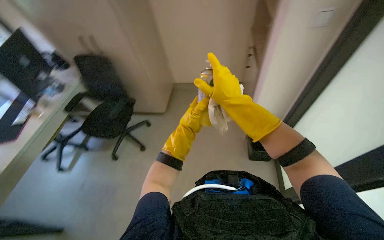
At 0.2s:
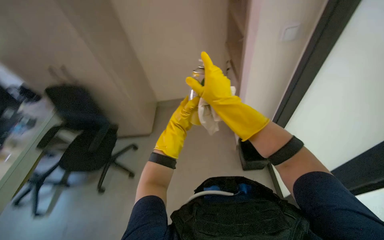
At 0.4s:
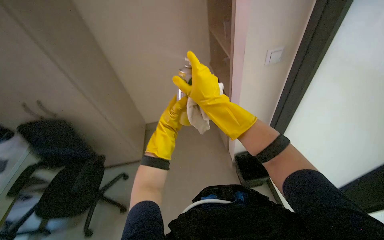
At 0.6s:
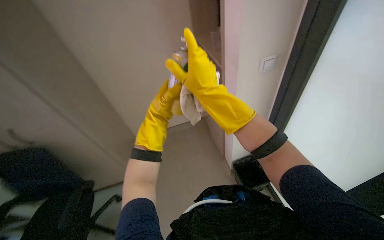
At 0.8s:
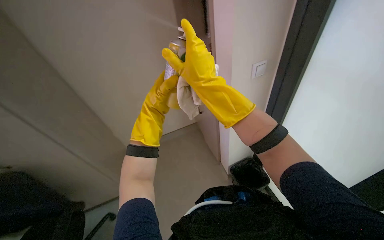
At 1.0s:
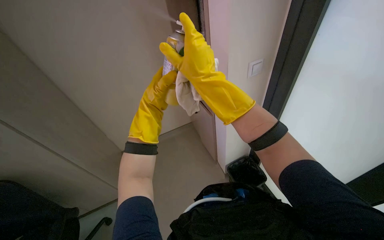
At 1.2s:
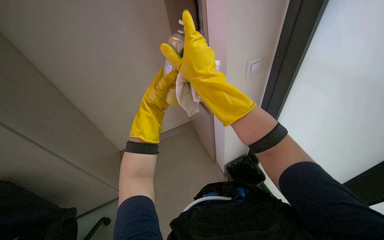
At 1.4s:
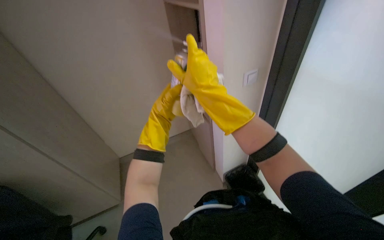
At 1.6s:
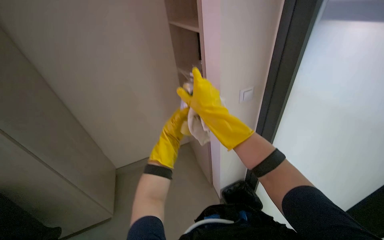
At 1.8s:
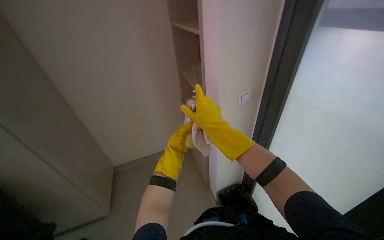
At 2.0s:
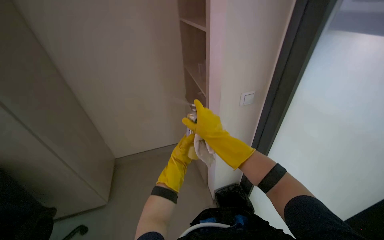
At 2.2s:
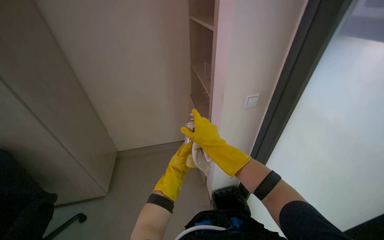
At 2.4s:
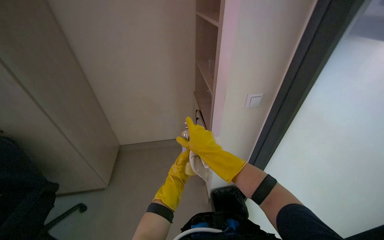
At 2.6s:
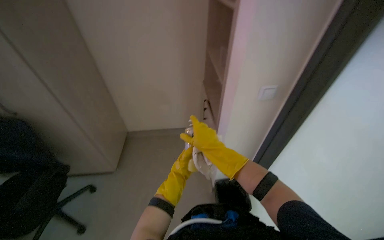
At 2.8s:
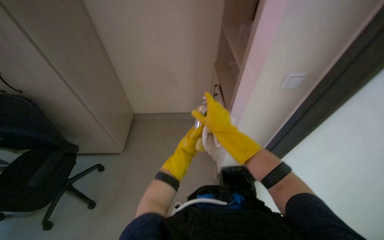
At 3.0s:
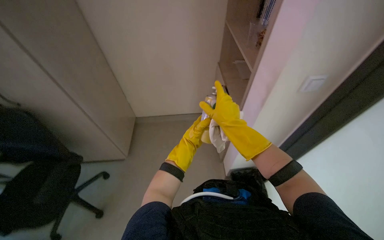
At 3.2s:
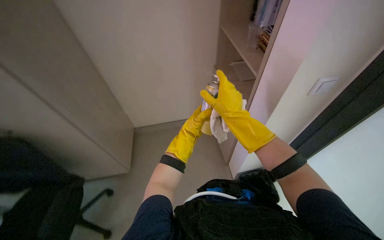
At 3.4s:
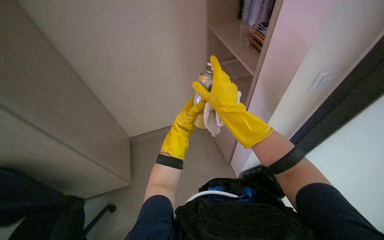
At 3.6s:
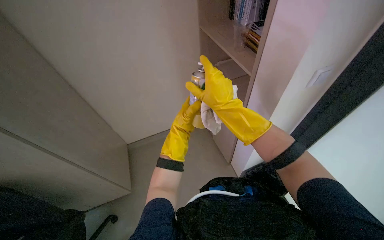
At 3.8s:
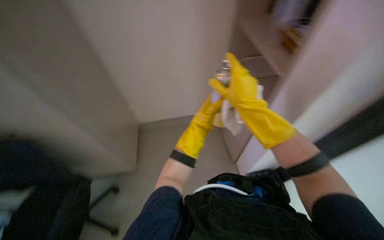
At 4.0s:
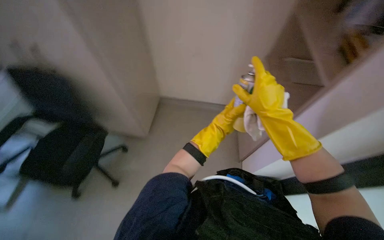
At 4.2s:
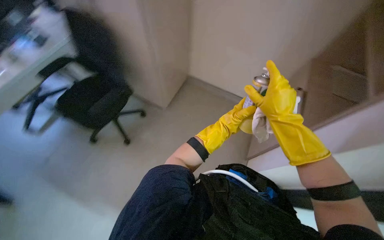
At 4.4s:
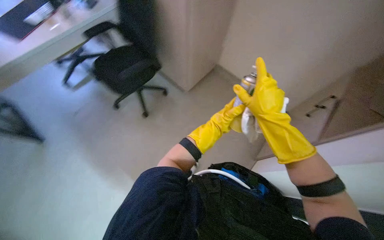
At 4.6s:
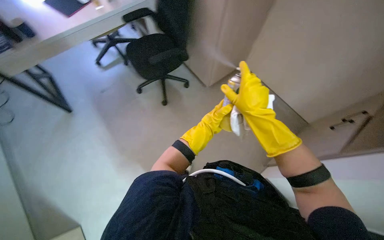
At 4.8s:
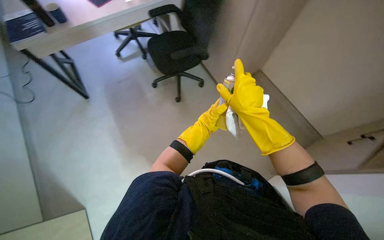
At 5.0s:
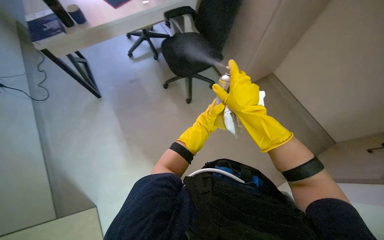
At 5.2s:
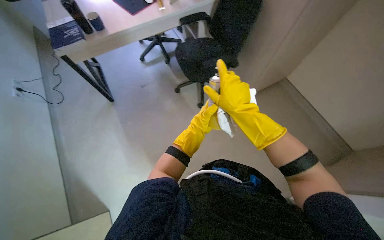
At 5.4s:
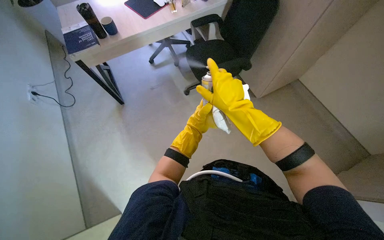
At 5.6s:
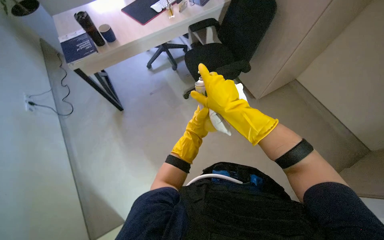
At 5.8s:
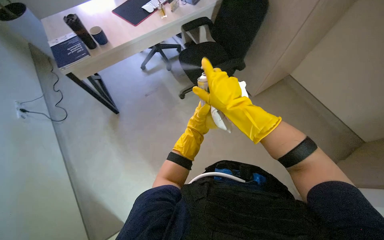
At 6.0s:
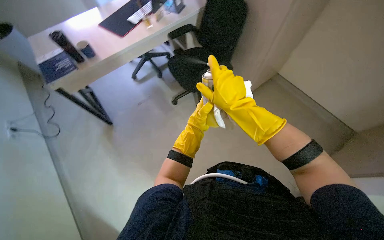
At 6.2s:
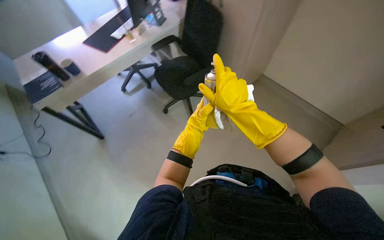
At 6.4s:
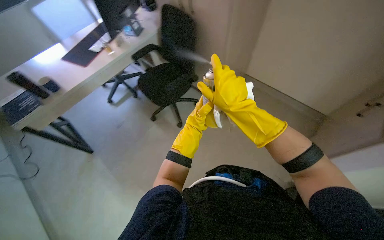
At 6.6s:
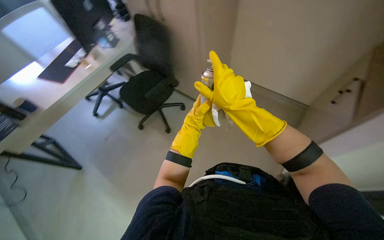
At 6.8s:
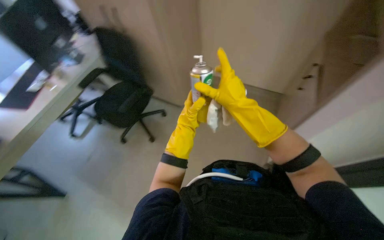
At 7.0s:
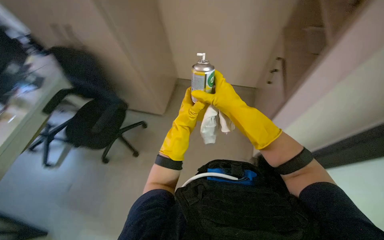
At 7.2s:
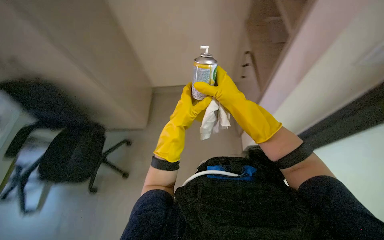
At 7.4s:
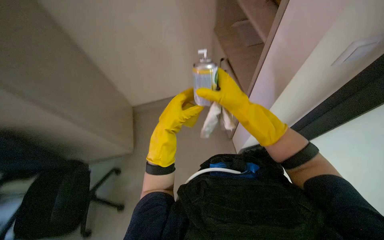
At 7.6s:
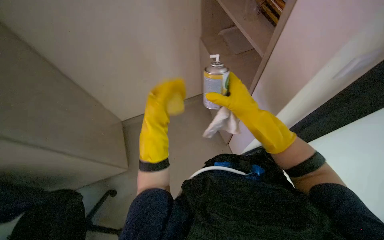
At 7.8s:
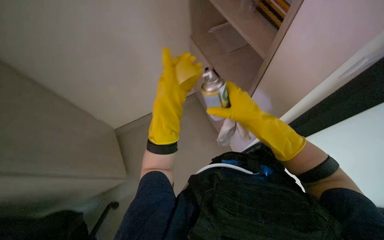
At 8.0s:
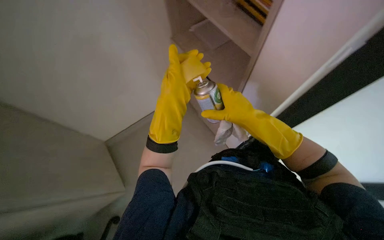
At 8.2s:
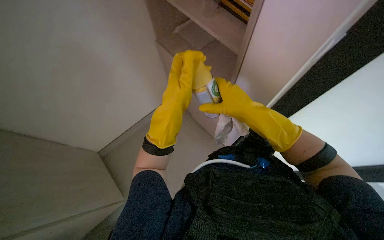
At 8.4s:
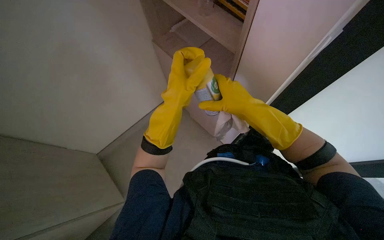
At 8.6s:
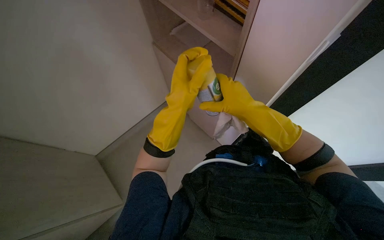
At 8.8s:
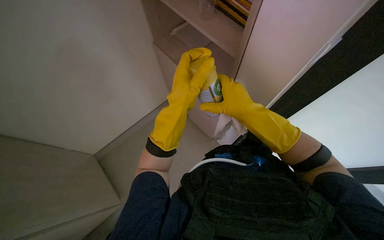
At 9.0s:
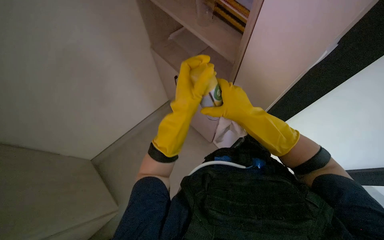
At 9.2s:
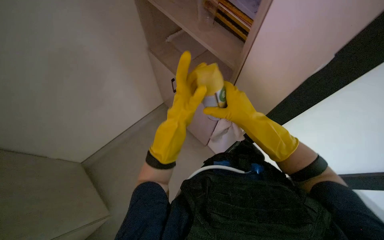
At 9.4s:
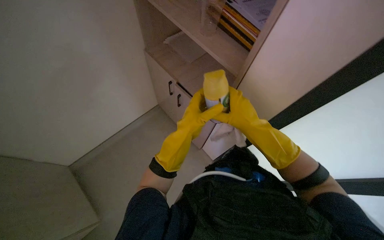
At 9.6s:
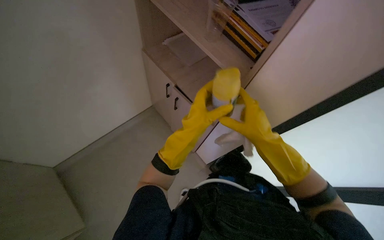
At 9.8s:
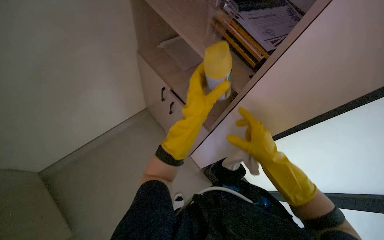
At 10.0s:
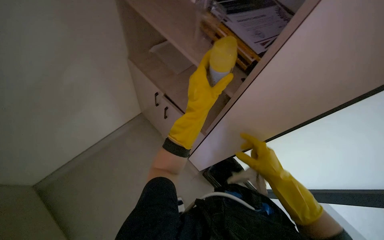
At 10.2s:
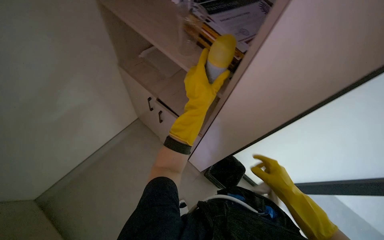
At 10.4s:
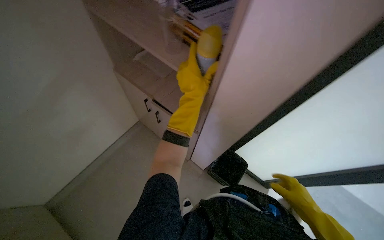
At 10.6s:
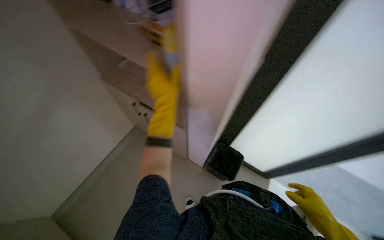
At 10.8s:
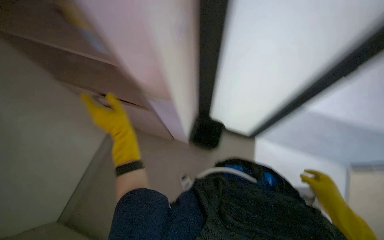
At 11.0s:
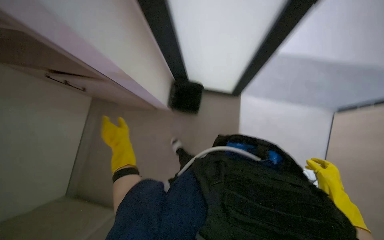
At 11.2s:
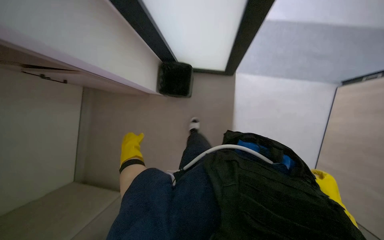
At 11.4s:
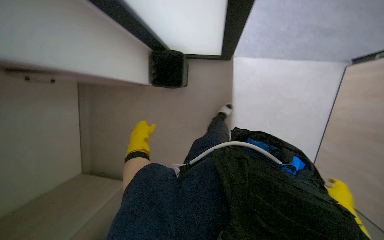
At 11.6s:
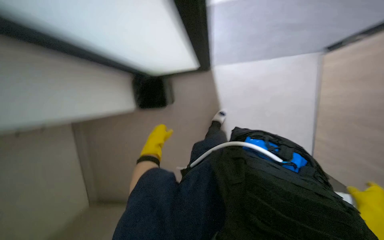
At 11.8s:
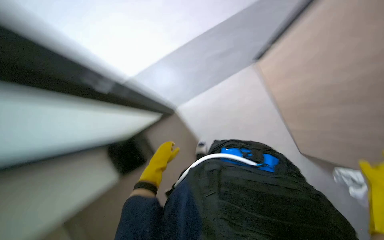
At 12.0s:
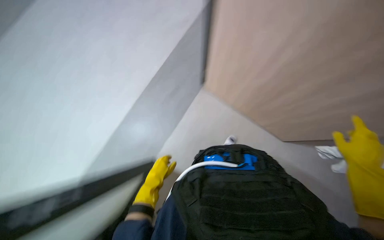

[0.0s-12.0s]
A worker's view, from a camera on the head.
Job: wiping surfaces.
The whole recording: Cleaning office surfaces and preparing tools. The worker wipes various office surfaces including a door, a chair, and a desk, then prepares cleaning solution on a cloth.
0.0s to 1.6s: The head rotates some 25 degrees to the right. The view tips upward by approximately 20 degrees.
1.6s to 3.0s: The wearer looks approximately 15 degrees further downward.
3.0s to 4.4s: The wearer looks about 40 degrees further to the left.
4.4s to 6.0s: The head turns to the left by about 20 degrees.
6.0s to 7.6s: The head rotates some 65 degrees to the right. The view tilts approximately 15 degrees upward.
7.6s to 9.0s: The left hand goes some 15 cm nearer to the camera and to the right.
9.0s to 10.4s: The right hand travels down the picture and to the right by about 30 cm.
10.4s to 12.0s: The head turns to the right by about 50 degrees. The view tilts approximately 15 degrees upward.

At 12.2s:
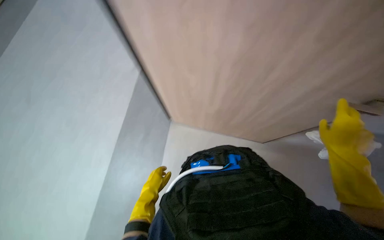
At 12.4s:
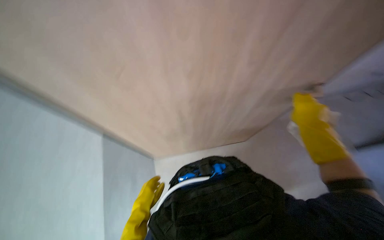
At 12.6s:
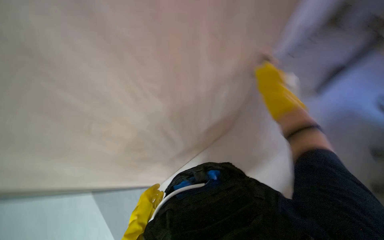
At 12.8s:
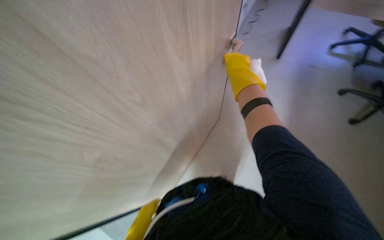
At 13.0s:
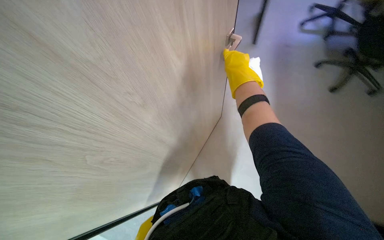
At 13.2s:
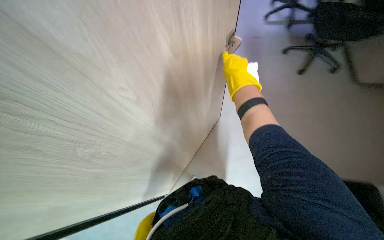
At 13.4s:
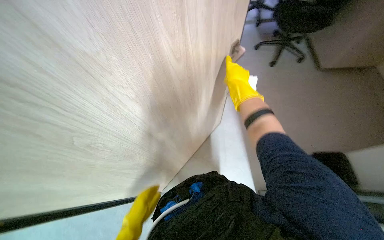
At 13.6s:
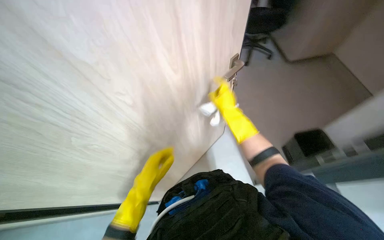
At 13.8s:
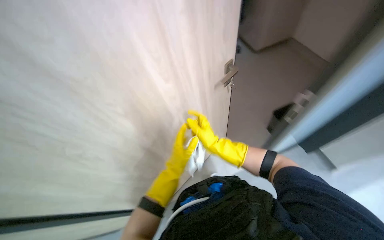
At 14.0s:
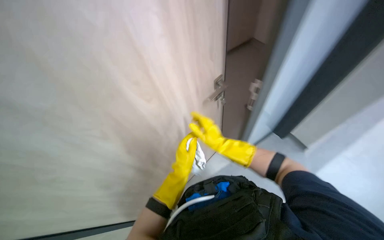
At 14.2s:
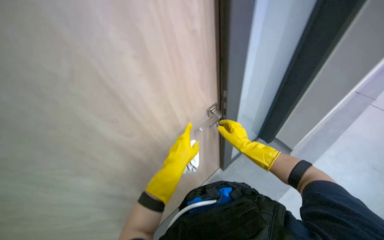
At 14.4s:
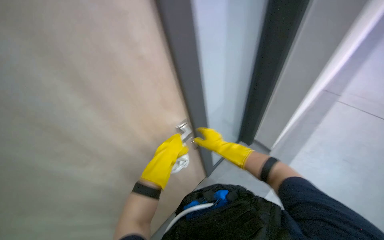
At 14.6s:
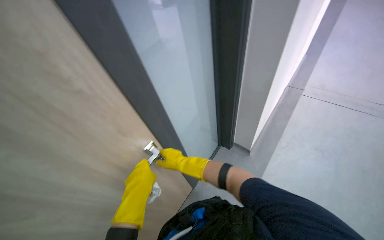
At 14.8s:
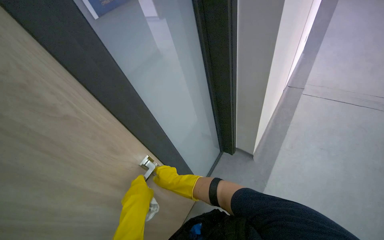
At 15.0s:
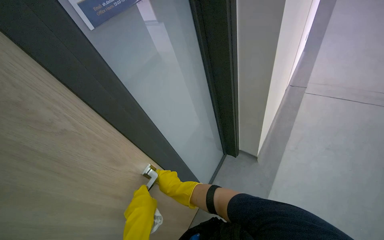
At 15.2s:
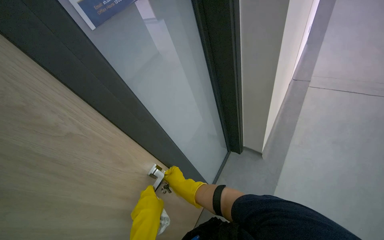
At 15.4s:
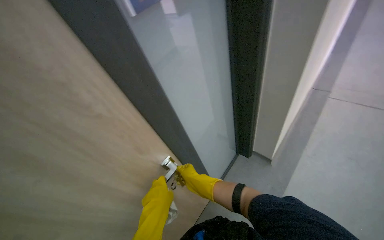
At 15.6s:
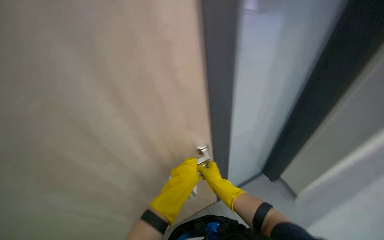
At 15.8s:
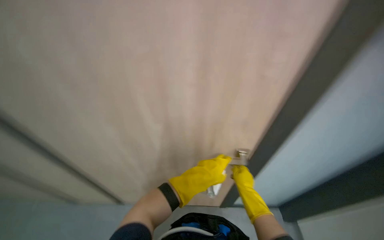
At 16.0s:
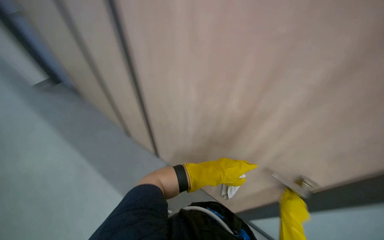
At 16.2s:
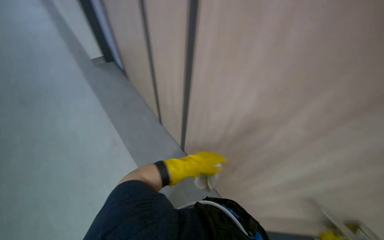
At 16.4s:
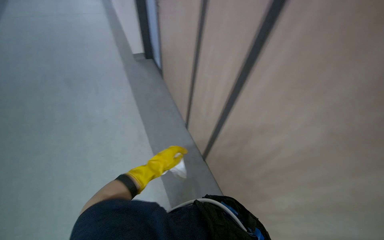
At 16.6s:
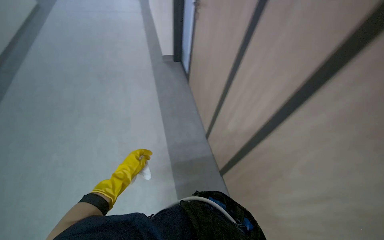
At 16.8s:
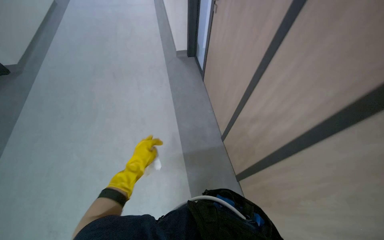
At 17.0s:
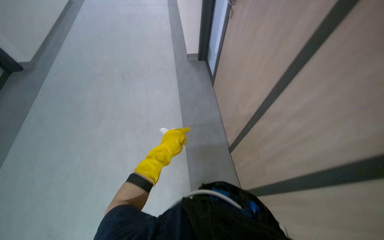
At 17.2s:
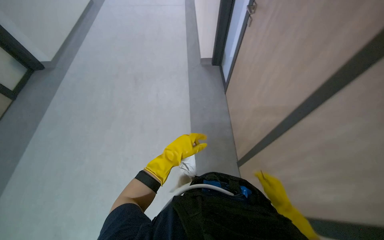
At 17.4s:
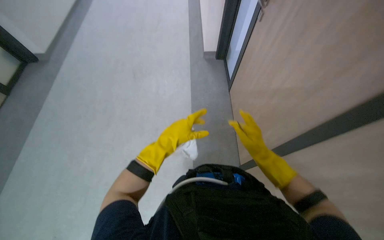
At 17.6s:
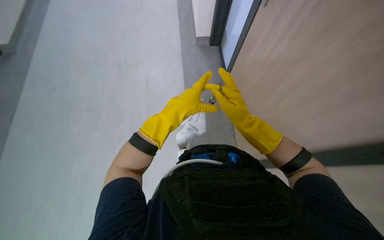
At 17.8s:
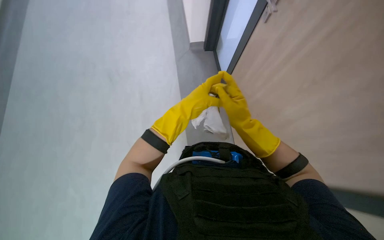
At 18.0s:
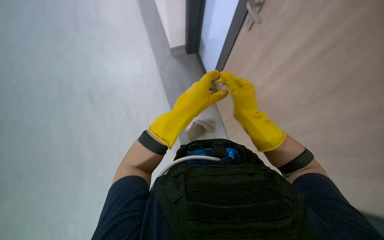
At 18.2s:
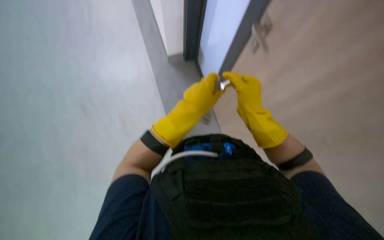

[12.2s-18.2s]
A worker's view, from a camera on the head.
Job: wiping surfaces.
The whole recording: Cleaning office surfaces and preparing tools. The worker wipes various office surfaces including a door, a chair, and a desk, then prepares cleaning solution on a cloth.
12.2s to 13.8s: The wearer's head swings approximately 65 degrees to the right.
13.8s to 15.2s: The right hand travels to the left by about 10 cm.
15.2s to 16.6s: The head turns to the left by roughly 70 degrees.

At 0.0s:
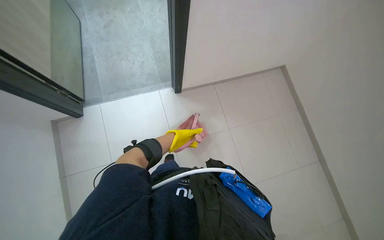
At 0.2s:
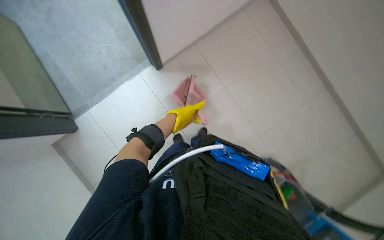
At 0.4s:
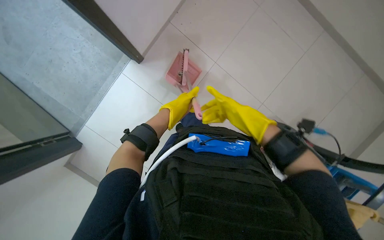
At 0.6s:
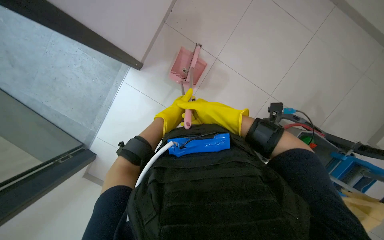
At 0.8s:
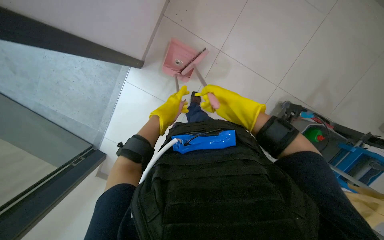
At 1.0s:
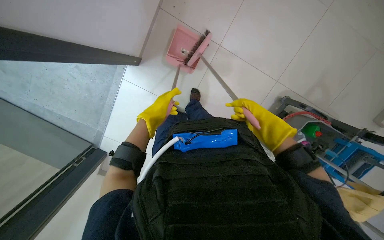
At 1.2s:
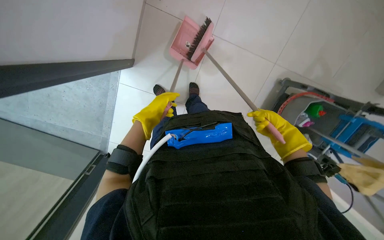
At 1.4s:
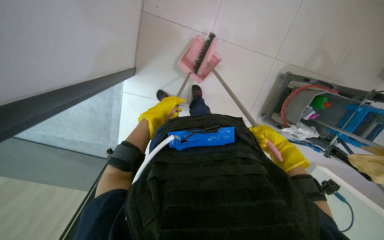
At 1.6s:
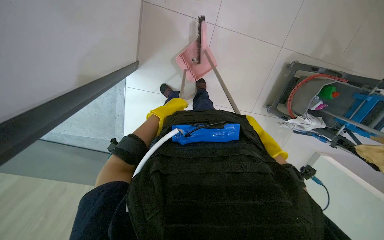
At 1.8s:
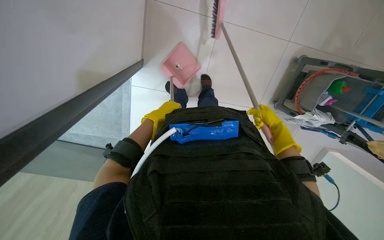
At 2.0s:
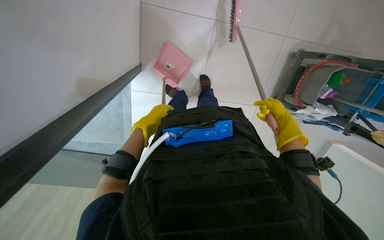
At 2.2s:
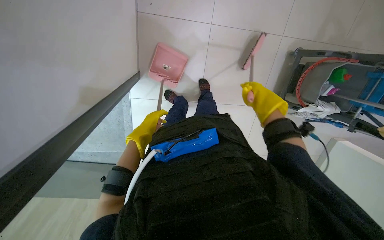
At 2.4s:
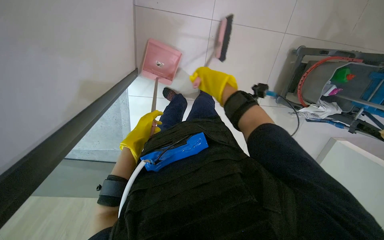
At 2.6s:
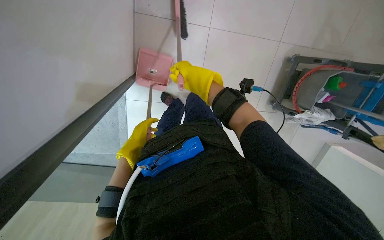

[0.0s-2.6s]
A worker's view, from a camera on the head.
Job: sweeping floor.
The whole recording: Sweeping floor with broom and dustpan. The worker sweeps the floor using a broom and dustpan.
0.0s to 1.2s: The wearer looks approximately 30 degrees further downward. The scene turns roughly 55 degrees counterclockwise in the picture.
1.2s to 2.6s: The left hand goes some 10 cm to the left. The right hand goes approximately 35 cm to the left and up the picture.
